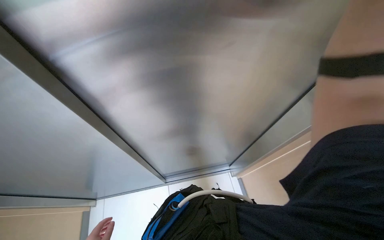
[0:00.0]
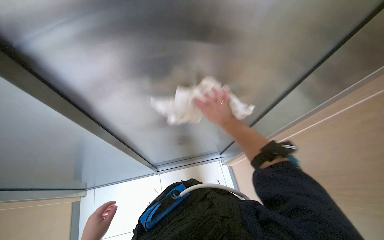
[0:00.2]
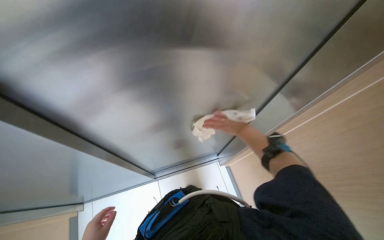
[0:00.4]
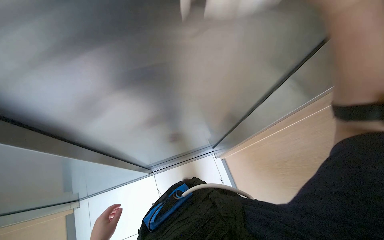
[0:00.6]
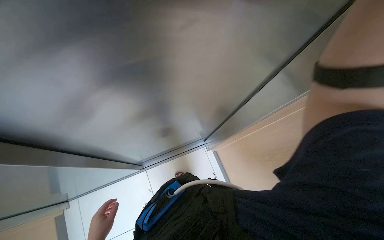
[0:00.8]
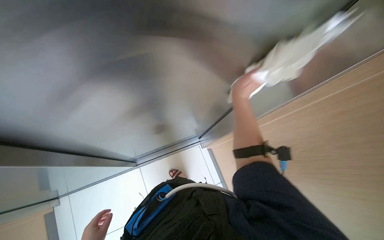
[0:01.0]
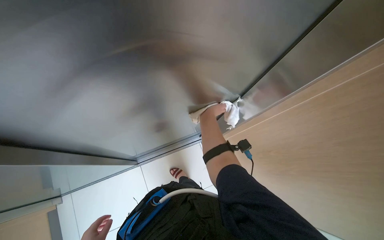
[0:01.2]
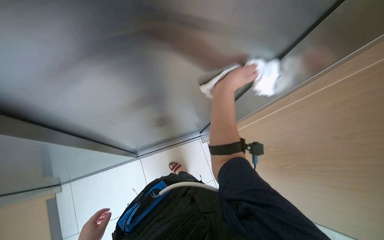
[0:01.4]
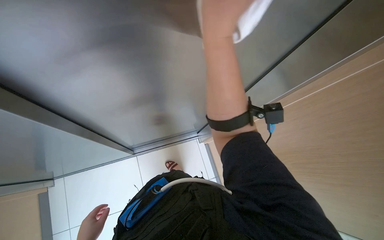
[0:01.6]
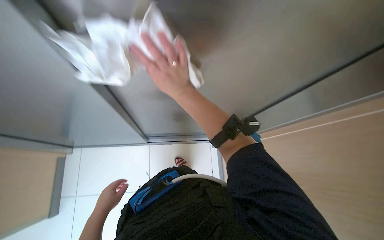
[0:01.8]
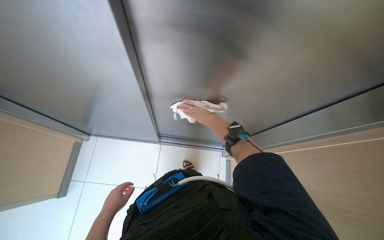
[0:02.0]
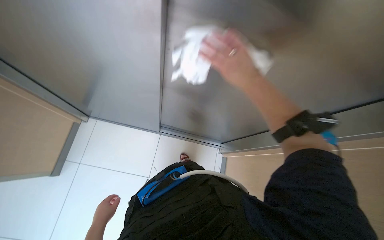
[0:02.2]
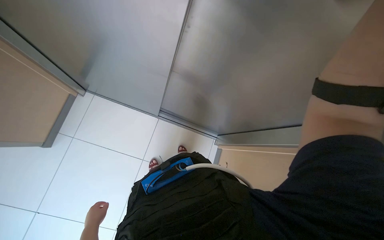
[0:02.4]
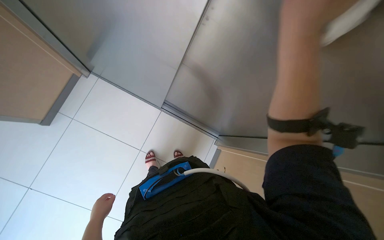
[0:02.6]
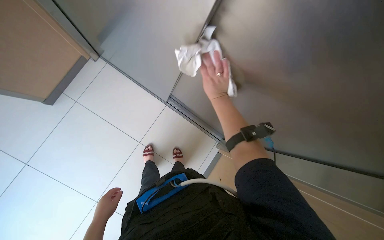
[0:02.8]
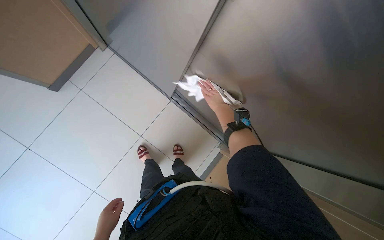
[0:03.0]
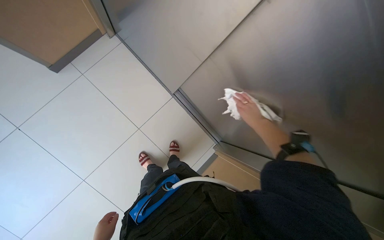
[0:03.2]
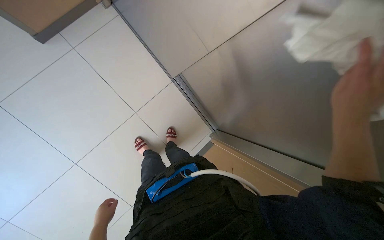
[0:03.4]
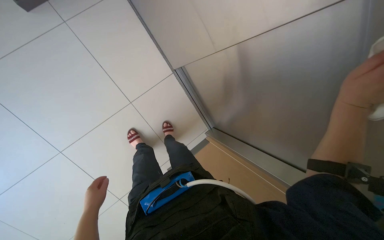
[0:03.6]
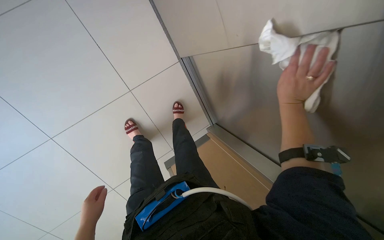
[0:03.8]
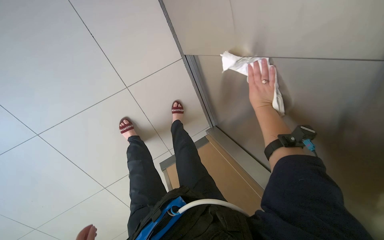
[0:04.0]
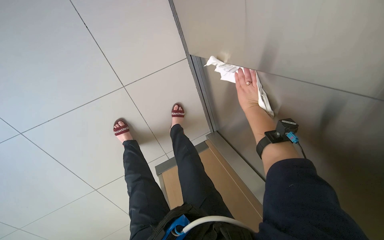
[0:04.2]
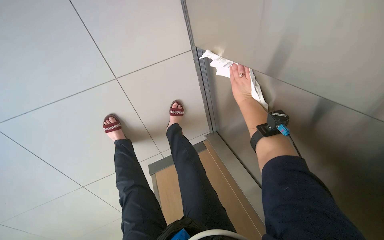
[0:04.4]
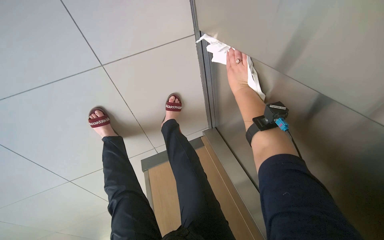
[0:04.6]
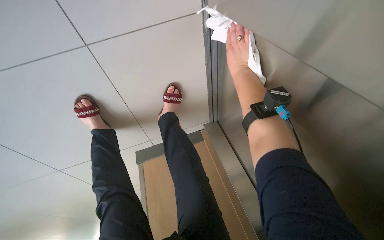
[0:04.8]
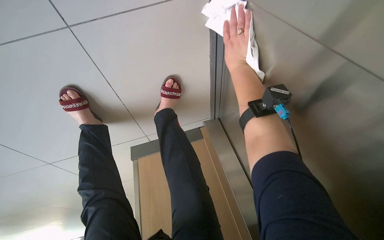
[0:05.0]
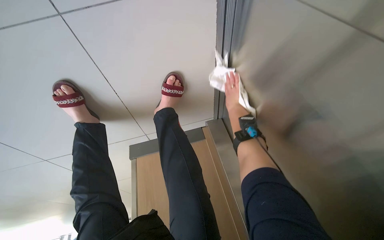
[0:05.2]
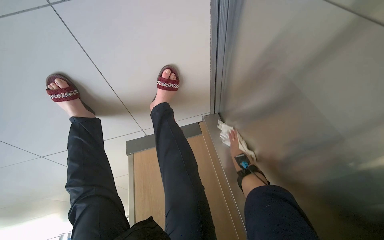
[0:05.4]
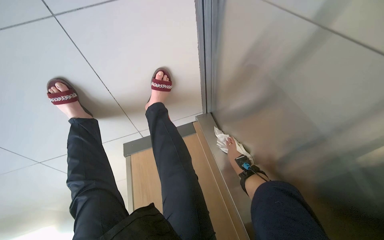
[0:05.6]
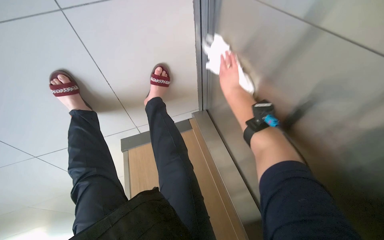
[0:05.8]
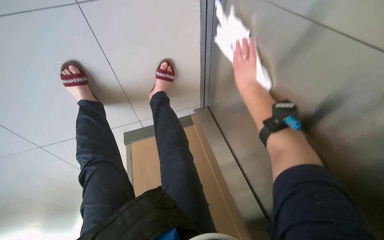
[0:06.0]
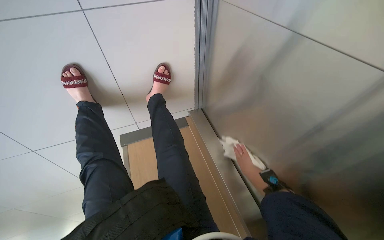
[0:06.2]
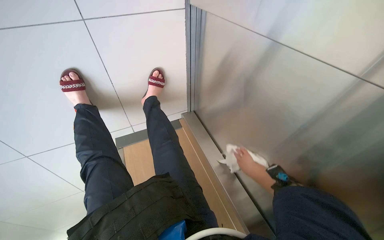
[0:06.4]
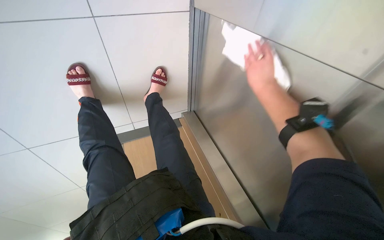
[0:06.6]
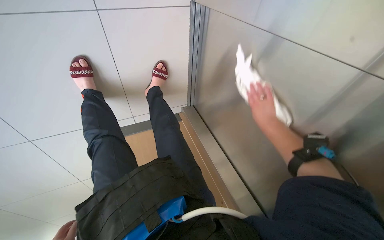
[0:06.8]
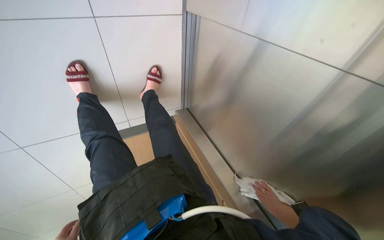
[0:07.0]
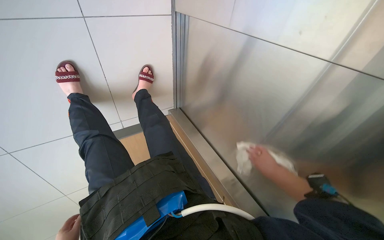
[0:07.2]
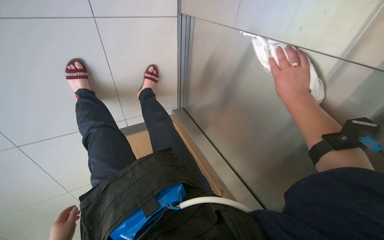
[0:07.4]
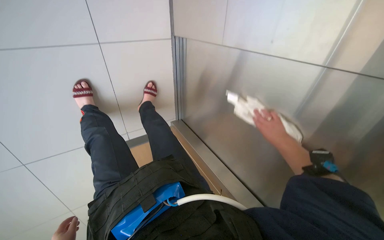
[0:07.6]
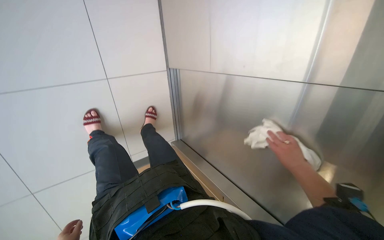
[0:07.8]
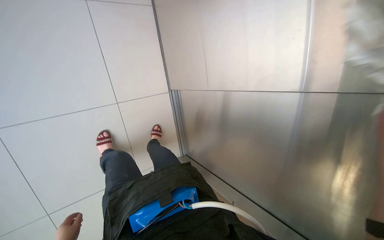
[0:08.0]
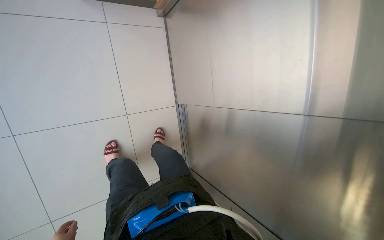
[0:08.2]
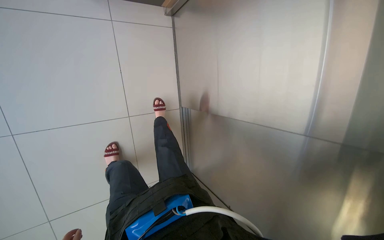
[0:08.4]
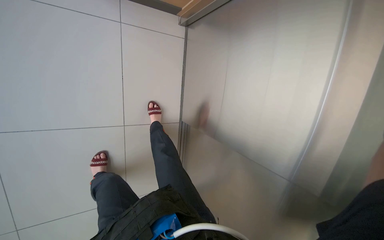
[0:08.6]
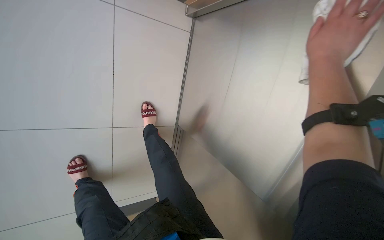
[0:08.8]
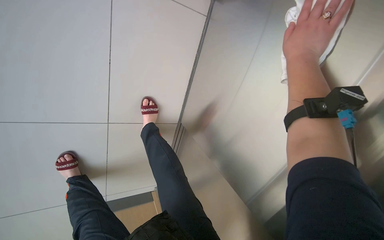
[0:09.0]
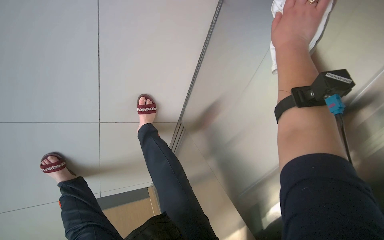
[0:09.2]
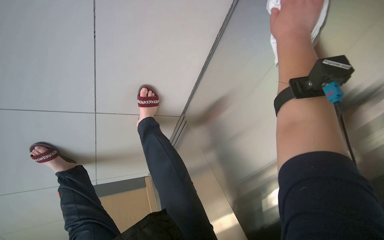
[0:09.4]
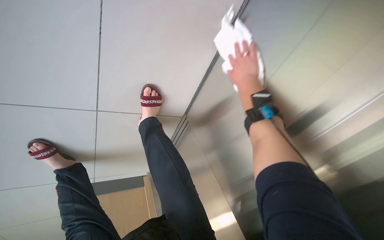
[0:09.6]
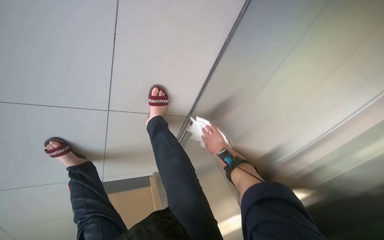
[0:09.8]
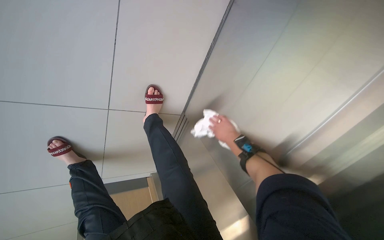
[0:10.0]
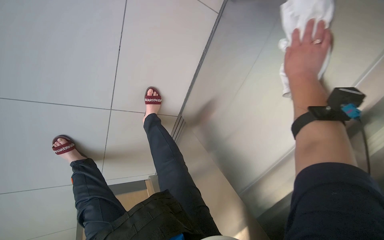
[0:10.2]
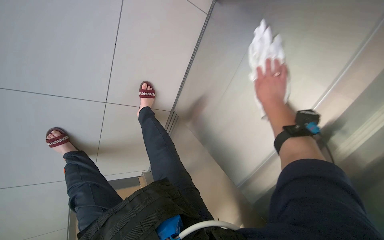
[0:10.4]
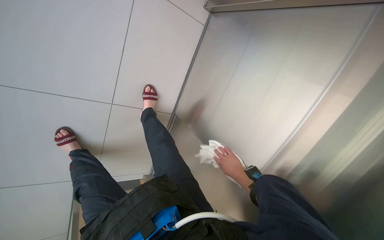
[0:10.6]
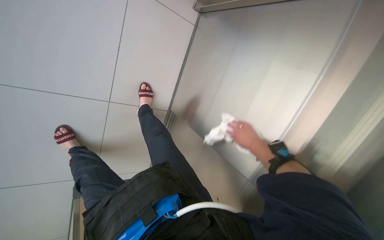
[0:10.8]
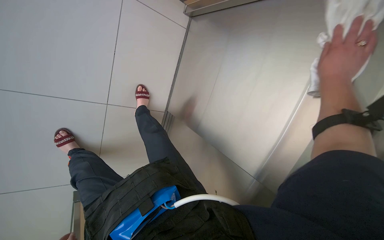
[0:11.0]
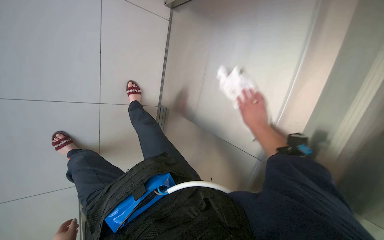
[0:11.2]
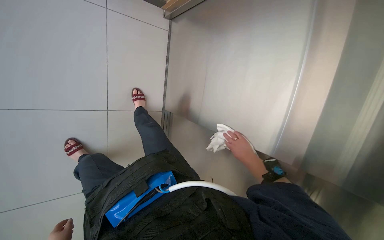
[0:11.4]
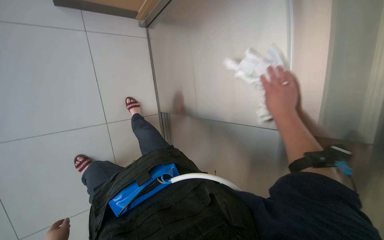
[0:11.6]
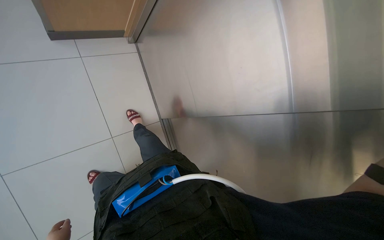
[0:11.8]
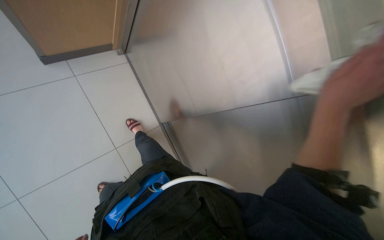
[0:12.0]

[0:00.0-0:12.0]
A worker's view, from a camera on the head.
Job: wiping surfaces.
The whole recording: Wiping elevator exterior panels. The worker wipes the metal and wooden panels of the elevator exterior.
0:00.0 to 0:01.6: The wearer looks roughly 15 degrees further downward.
0:01.6 to 0:03.0: The head turns to the left by about 55 degrees. The view tilts approximately 10 degrees downward.
0:03.0 to 0:04.4: The camera travels approximately 60 cm. The camera sweeps to the right, by some 20 degrees. The view tilts some 20 degrees downward. Everything in view rotates some 30 degrees clockwise.
0:04.4 to 0:06.0: The camera pitches downward, by roughly 15 degrees. The right hand goes up and down the picture, about 35 cm each way, reversing 2 times.
0:06.0 to 0:07.6: The camera pitches upward, by approximately 20 degrees.
0:07.6 to 0:09.0: The view tilts roughly 30 degrees upward.
0:09.0 to 0:10.4: The right hand shifts about 10 cm down the picture, and moves roughly 40 cm farther from the camera and comes back.
0:10.4 to 0:12.0: The wearer moves some 50 cm. The scene rotates counterclockwise by roughly 40 degrees.

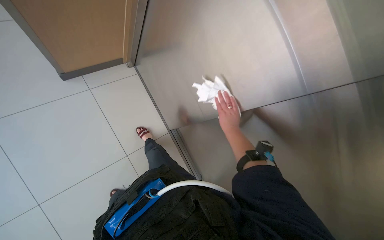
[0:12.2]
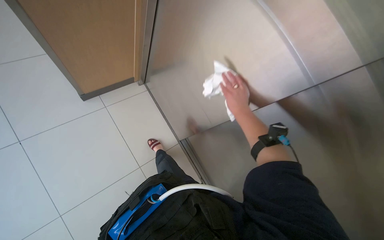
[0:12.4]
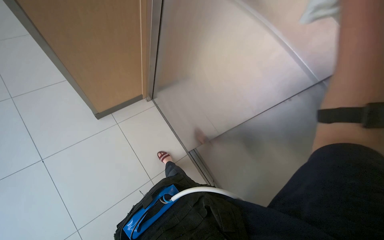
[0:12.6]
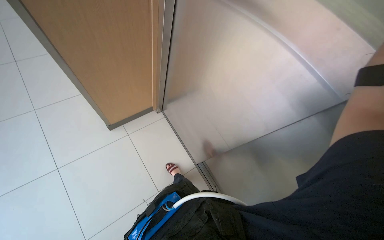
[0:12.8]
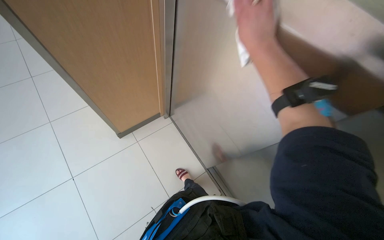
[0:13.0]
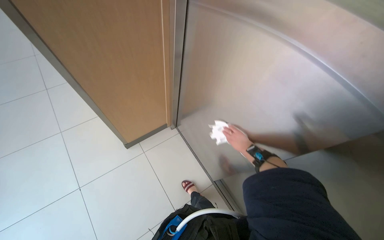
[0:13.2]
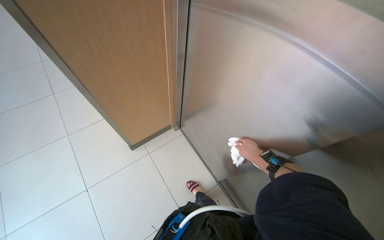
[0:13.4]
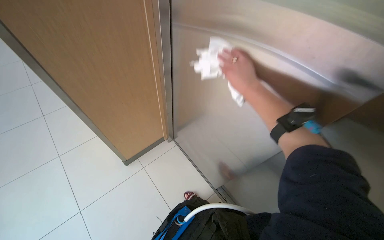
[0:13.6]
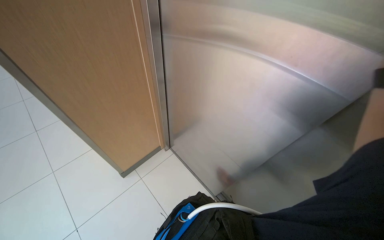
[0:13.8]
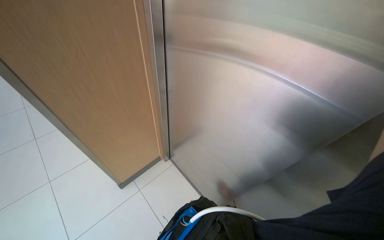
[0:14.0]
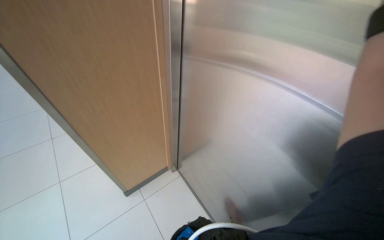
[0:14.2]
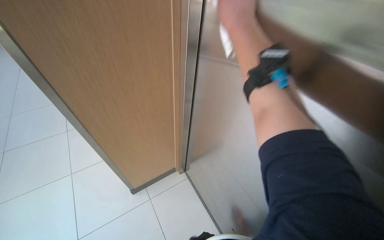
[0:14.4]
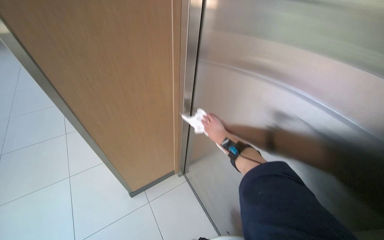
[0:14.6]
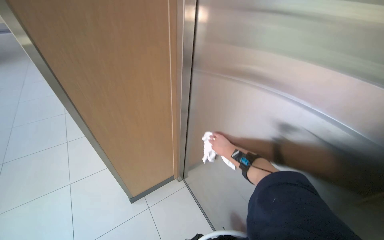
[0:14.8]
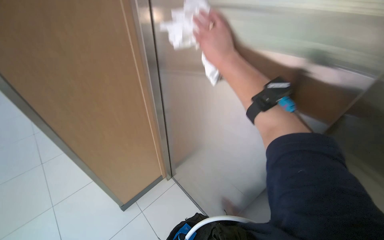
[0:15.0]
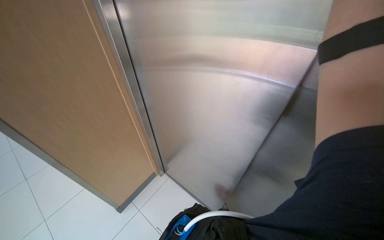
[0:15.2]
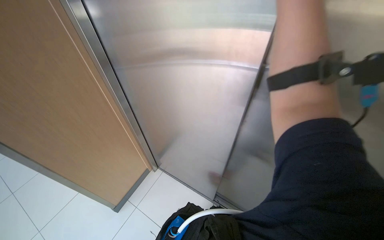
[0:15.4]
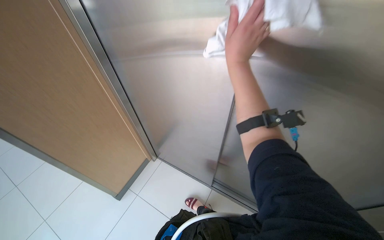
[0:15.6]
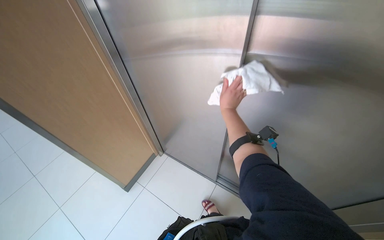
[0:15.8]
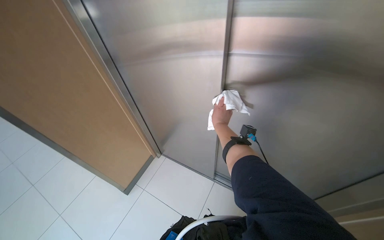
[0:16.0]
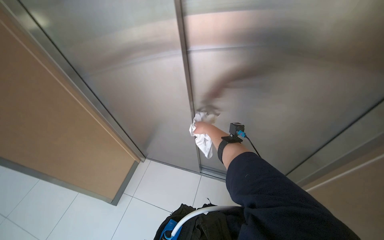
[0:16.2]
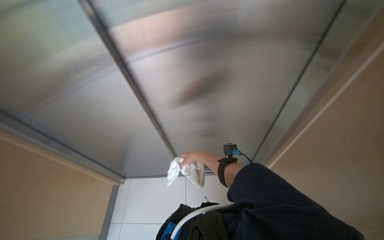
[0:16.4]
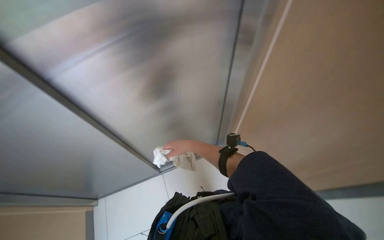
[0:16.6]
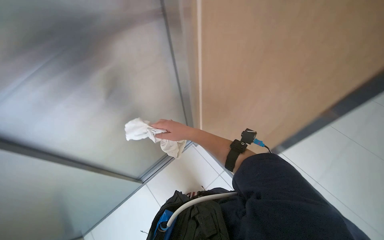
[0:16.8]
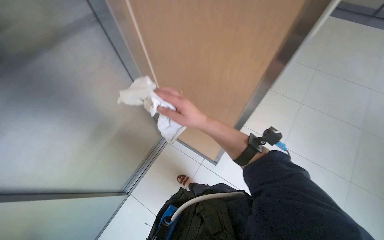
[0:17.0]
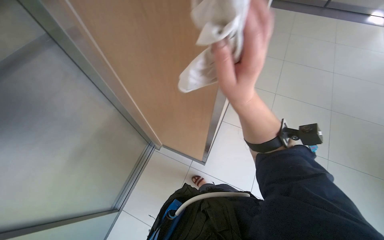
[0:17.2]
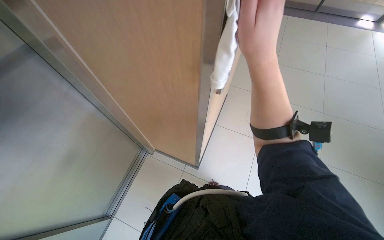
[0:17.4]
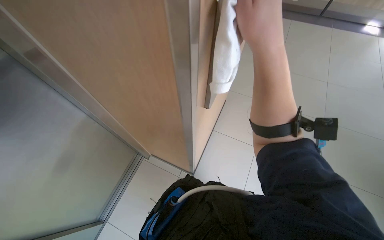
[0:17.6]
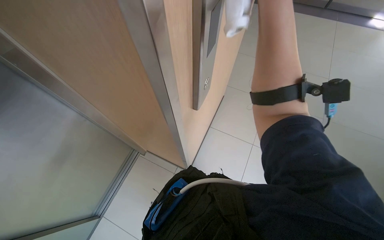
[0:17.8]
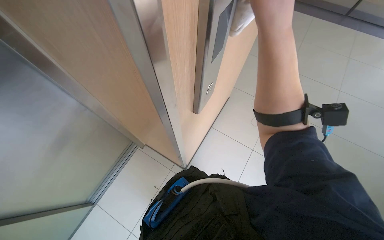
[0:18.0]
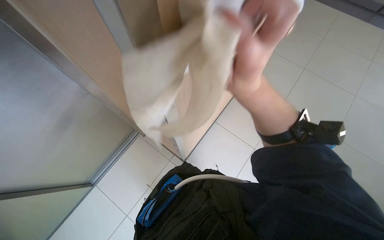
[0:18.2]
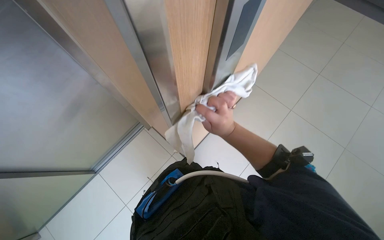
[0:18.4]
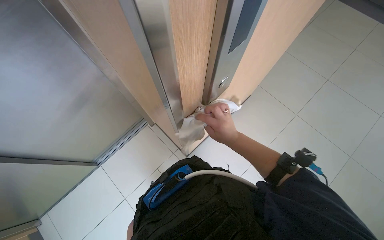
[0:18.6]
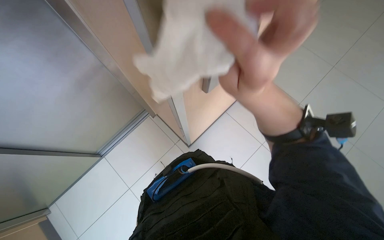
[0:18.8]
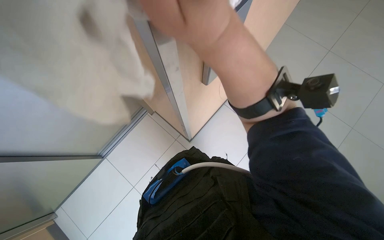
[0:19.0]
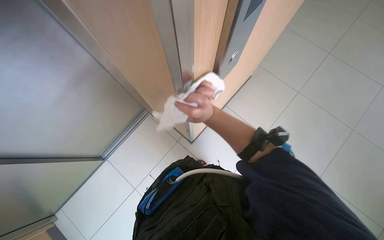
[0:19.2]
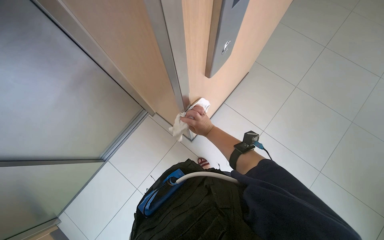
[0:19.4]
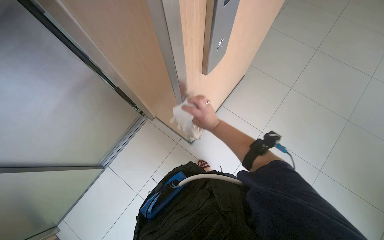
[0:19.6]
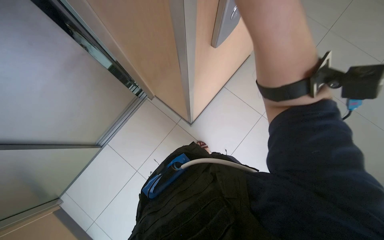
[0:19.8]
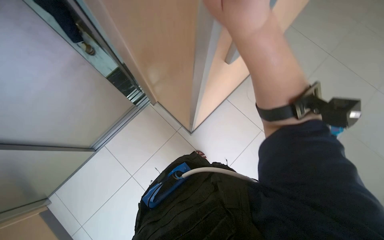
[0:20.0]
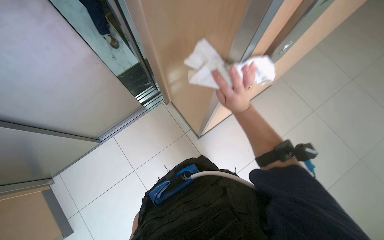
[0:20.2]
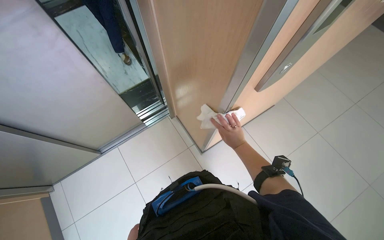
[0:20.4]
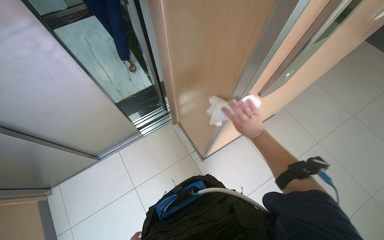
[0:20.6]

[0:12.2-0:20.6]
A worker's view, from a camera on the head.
Job: wiping surfaces.
The whole recording: Wiping elevator exterior panels. The worker wipes the metal and wooden panels of the elevator exterior.
0:12.2 to 0:13.6: The camera sweeps to the left, by about 20 degrees. The wearer looks approximately 25 degrees further upward.
0:13.6 to 0:15.0: The view tips upward by approximately 15 degrees.
0:15.0 to 0:16.4: The wearer looks roughly 45 degrees further to the right. The camera pitches downward, by approximately 15 degrees.
0:16.4 to 0:17.8: The right hand goes some 40 cm nearer to the camera and up the picture.
0:17.8 to 0:19.2: The view tips downward by about 15 degrees. The right hand goes nearer and farther, approximately 25 cm each way, reversing 2 times.
0:19.2 to 0:20.6: The right hand moves nearer and farther over some 30 cm, changing direction 3 times.
